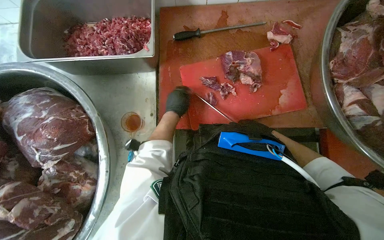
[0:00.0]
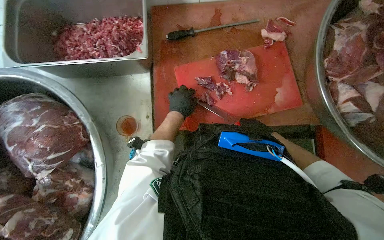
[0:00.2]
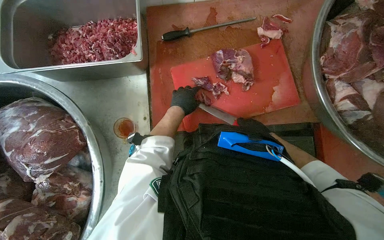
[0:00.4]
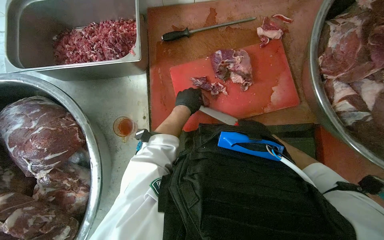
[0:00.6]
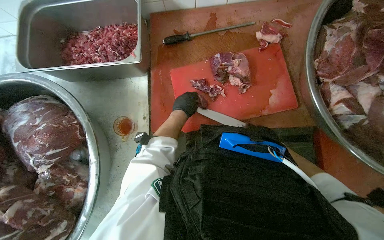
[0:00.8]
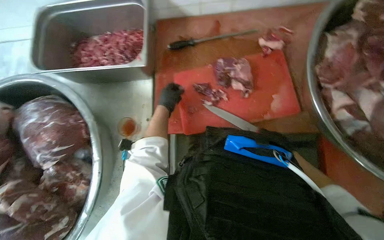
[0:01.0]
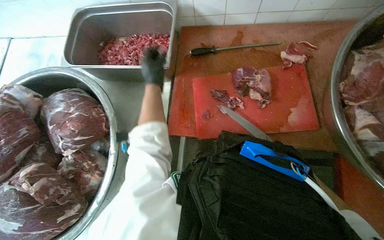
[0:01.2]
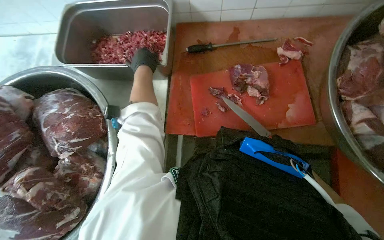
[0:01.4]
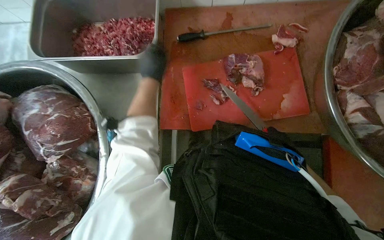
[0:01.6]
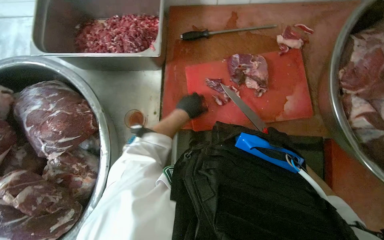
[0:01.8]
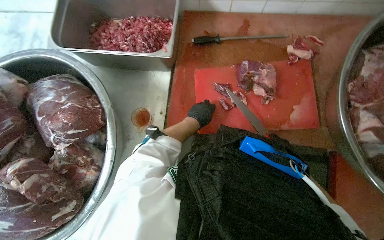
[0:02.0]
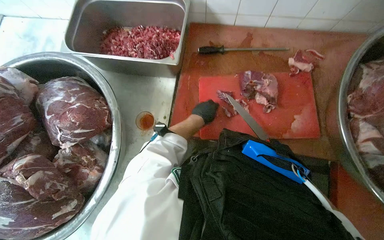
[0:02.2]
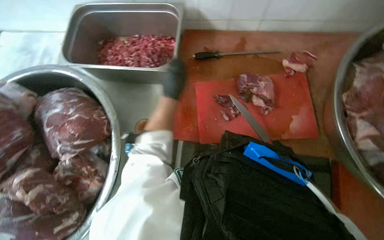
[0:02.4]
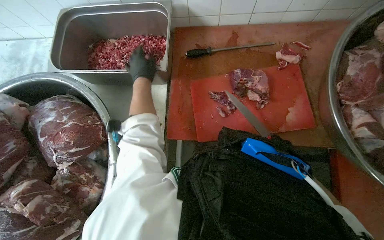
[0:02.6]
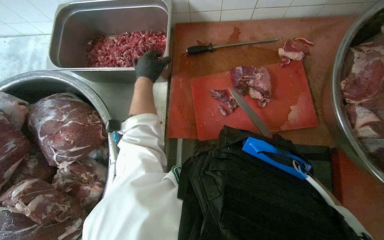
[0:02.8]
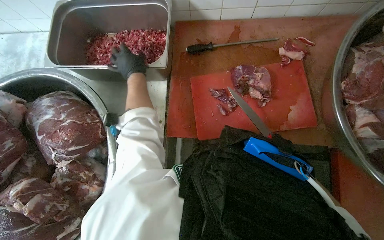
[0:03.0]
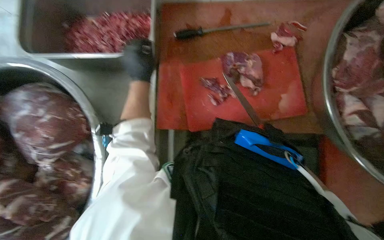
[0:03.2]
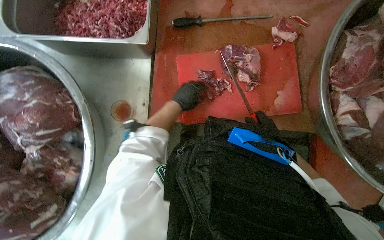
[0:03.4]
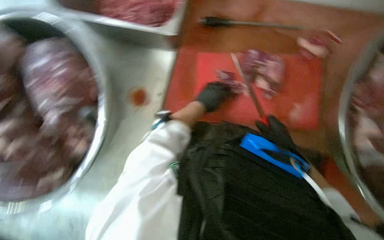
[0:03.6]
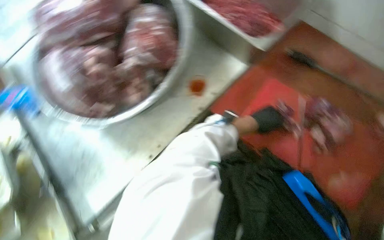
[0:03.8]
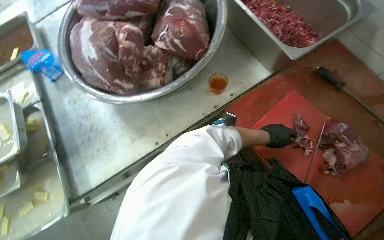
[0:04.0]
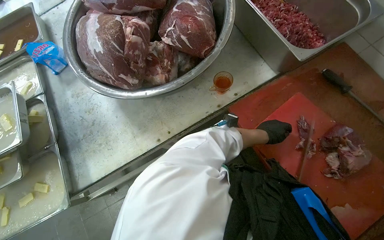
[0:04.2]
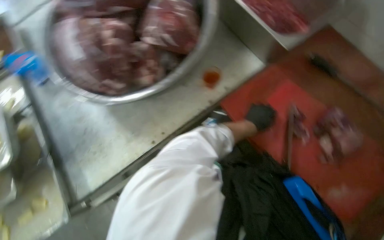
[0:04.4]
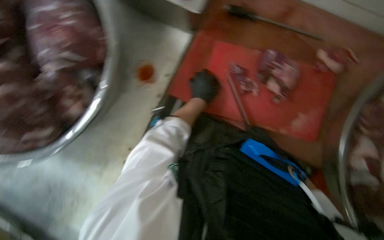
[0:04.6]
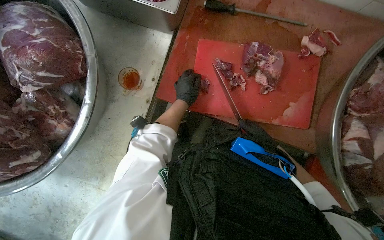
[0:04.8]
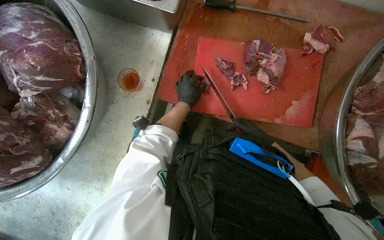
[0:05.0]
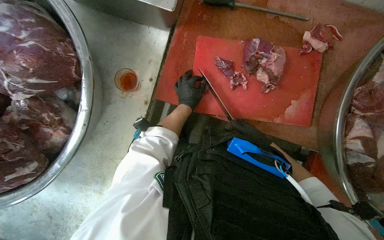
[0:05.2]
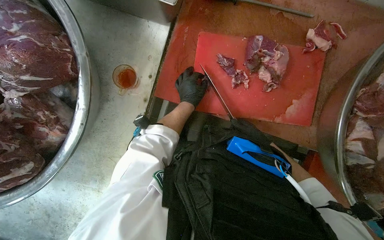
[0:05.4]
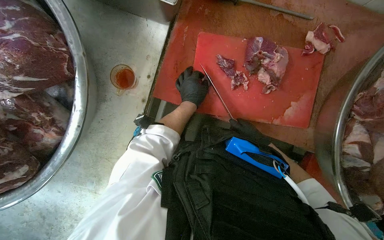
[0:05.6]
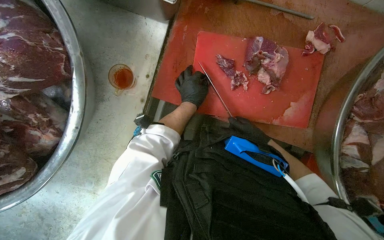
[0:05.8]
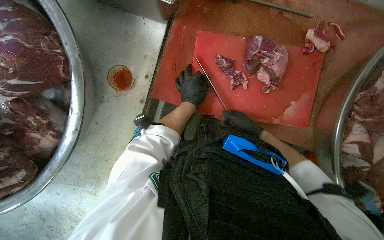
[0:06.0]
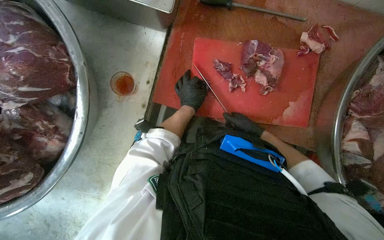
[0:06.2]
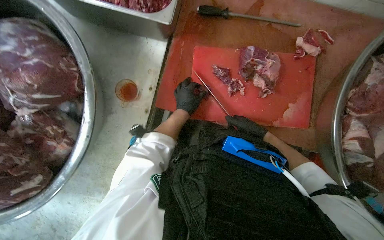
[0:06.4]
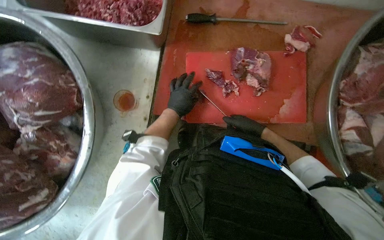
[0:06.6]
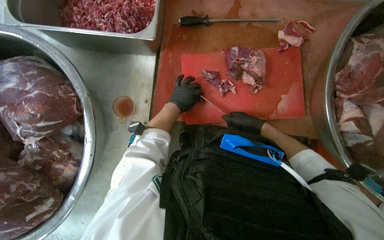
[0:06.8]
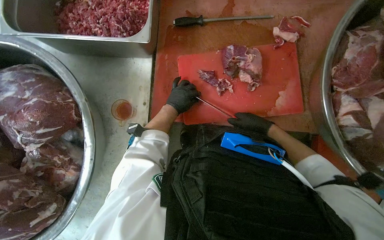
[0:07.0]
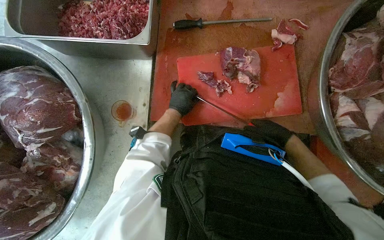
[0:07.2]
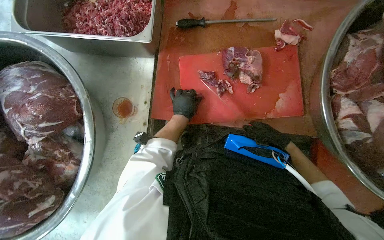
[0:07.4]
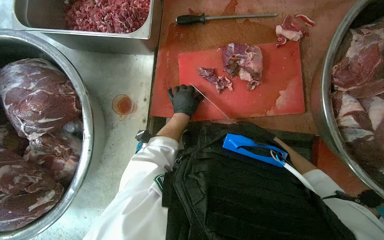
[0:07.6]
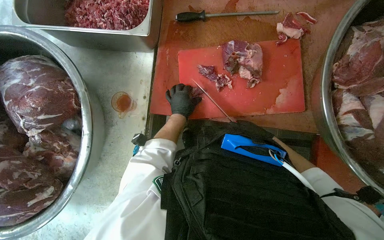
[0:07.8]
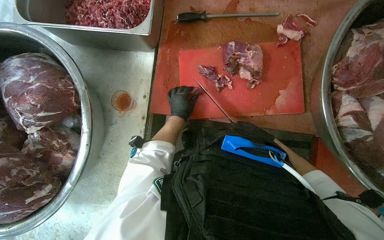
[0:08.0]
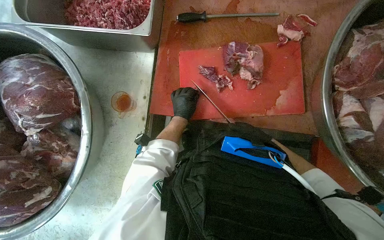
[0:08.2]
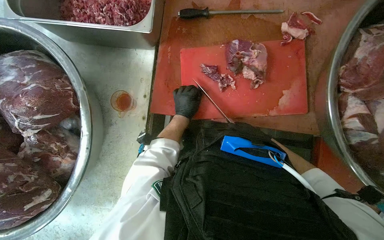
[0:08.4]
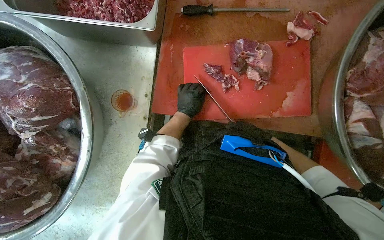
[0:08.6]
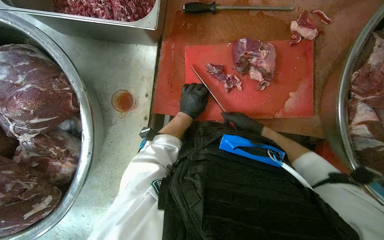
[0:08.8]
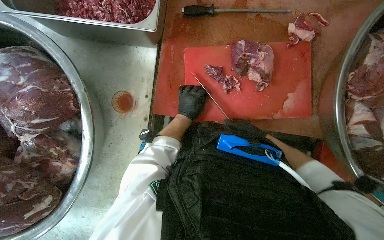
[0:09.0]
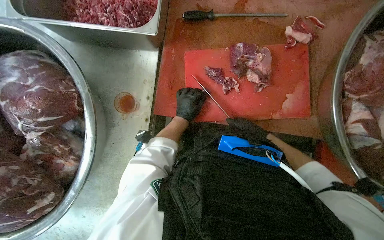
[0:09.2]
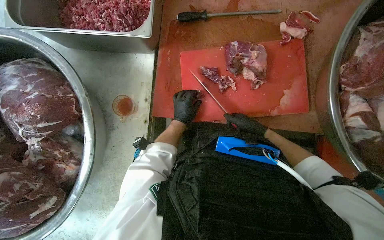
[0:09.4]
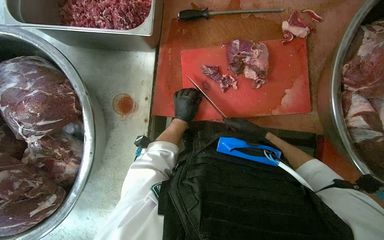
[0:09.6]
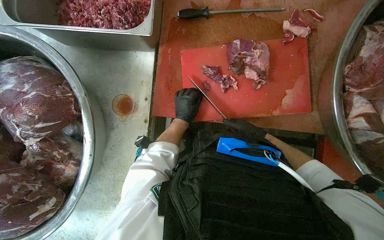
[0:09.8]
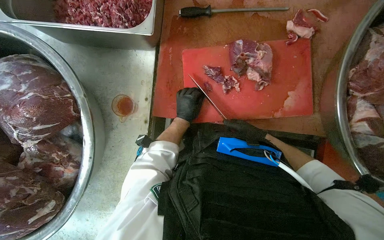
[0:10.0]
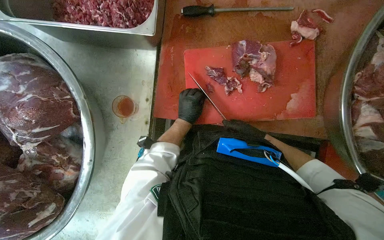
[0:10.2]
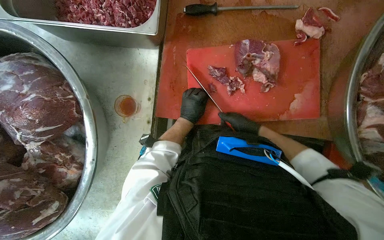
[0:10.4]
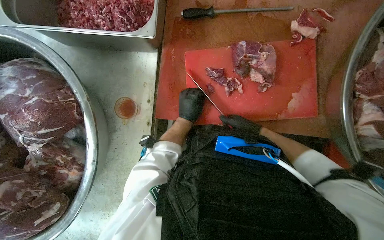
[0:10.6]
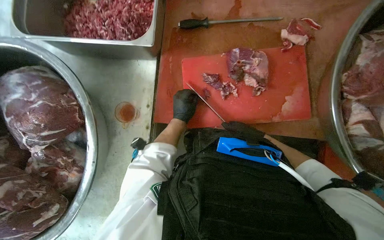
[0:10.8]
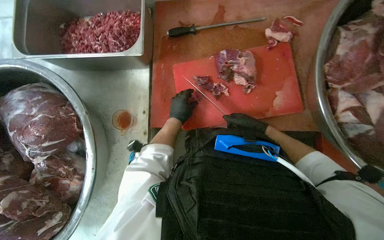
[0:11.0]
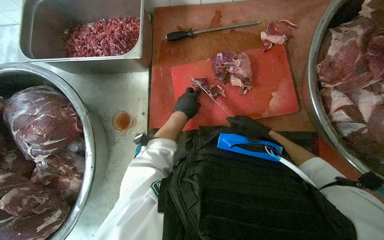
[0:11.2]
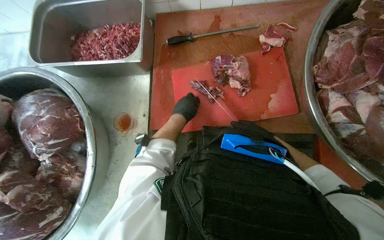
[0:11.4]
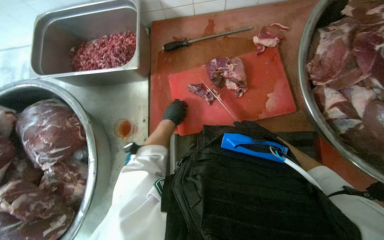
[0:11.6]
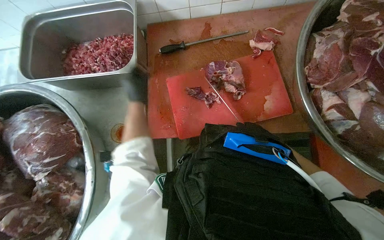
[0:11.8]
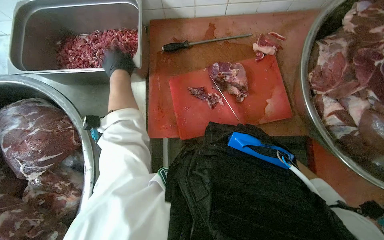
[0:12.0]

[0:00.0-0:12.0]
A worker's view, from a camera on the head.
Job: preparing food.
The whole recording: Cutting meat on board. The worker cuts large pieces of meat into smaller portions on a red cutting board.
0:00.0 to 0:01.6: The left hand moves nearer to the camera and up the picture, roughly 15 cm.
0:01.6 to 0:03.0: The left hand moves to the left, roughly 10 cm.
0:03.0 to 0:04.4: The scene turns approximately 50 degrees clockwise in the picture.
0:04.4 to 0:06.0: The wearer's head swings roughly 40 degrees to the right.
0:06.0 to 0:07.6: The right hand travels to the right by about 10 cm.
0:07.6 to 0:09.0: The right hand reaches about 15 cm farther from the camera, then returns.
0:09.0 to 0:10.4: The hands make small movements and keep their place.
0:10.4 to 0:12.0: The wearer's head swings some 30 degrees to the left. The view tips upward by some 15 degrees.

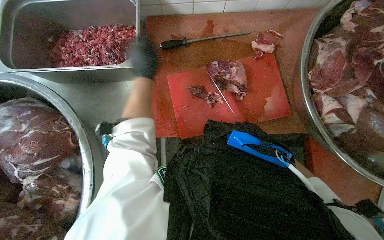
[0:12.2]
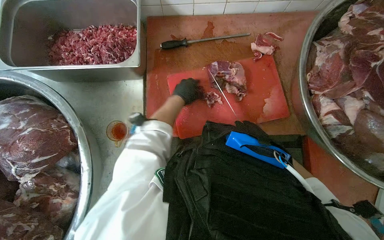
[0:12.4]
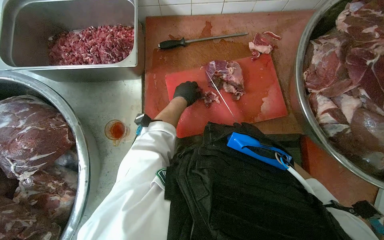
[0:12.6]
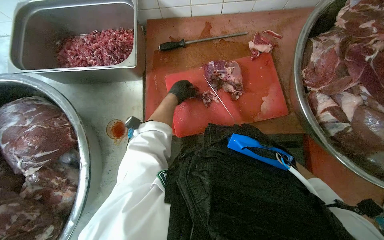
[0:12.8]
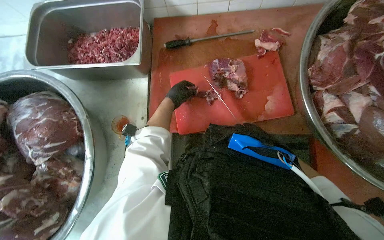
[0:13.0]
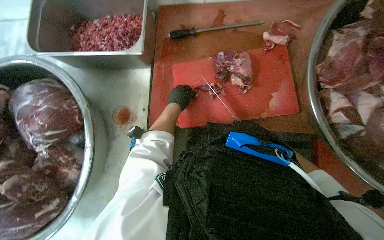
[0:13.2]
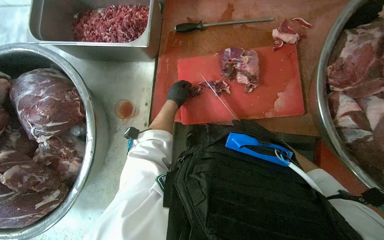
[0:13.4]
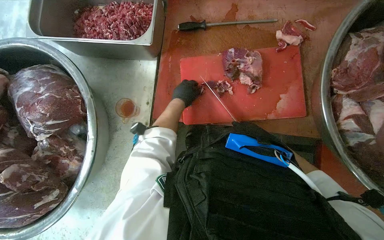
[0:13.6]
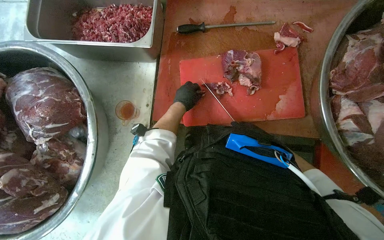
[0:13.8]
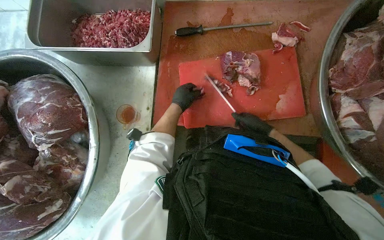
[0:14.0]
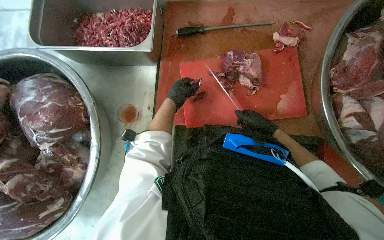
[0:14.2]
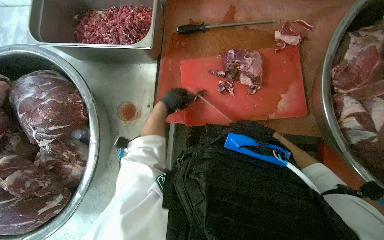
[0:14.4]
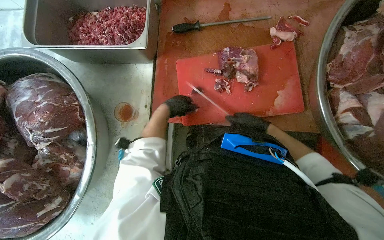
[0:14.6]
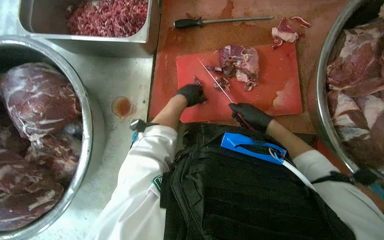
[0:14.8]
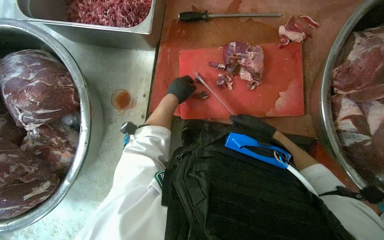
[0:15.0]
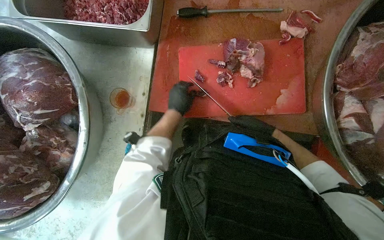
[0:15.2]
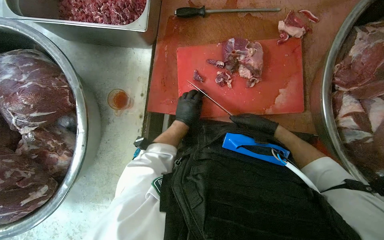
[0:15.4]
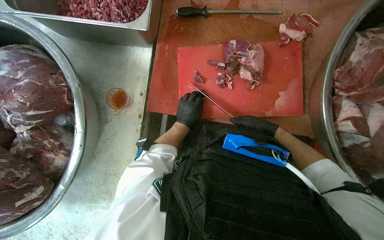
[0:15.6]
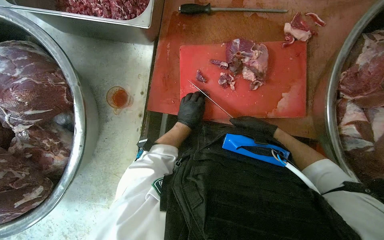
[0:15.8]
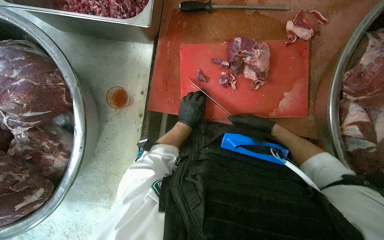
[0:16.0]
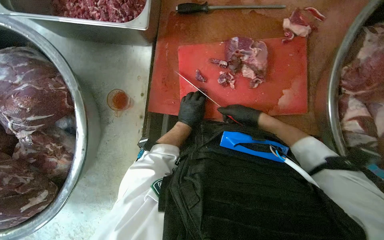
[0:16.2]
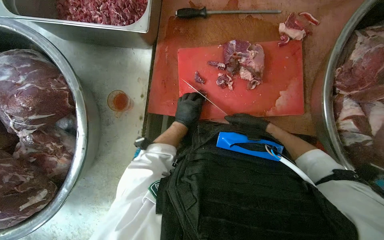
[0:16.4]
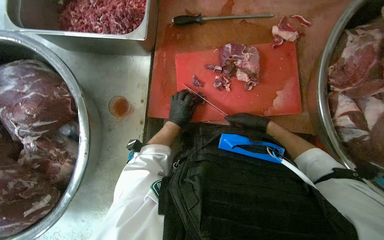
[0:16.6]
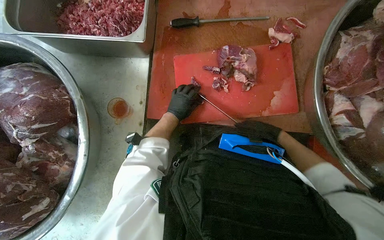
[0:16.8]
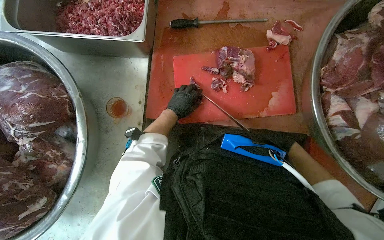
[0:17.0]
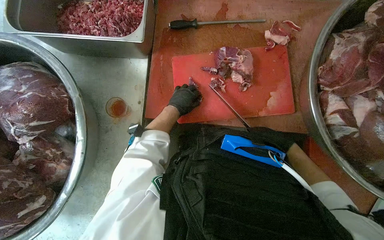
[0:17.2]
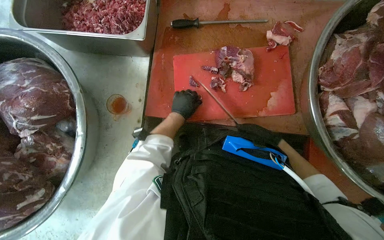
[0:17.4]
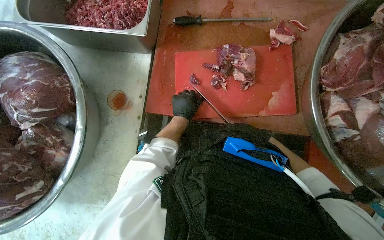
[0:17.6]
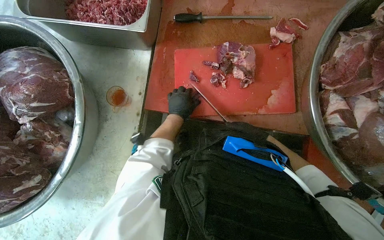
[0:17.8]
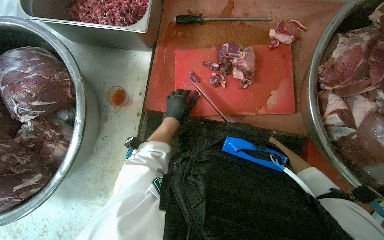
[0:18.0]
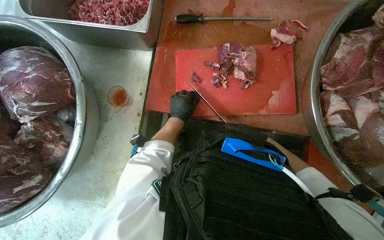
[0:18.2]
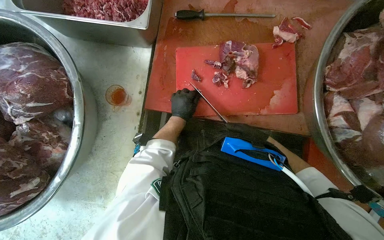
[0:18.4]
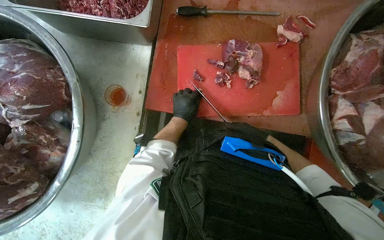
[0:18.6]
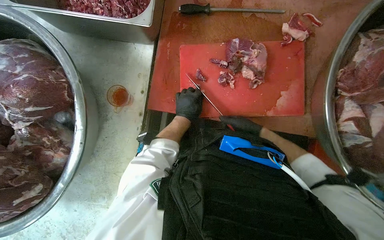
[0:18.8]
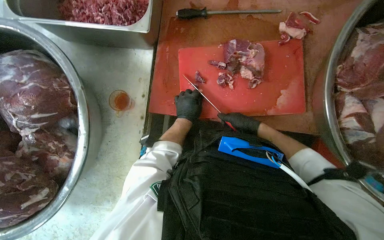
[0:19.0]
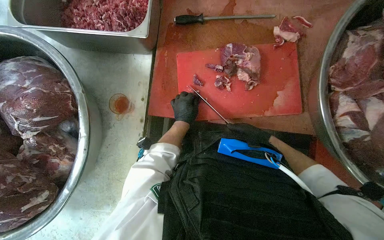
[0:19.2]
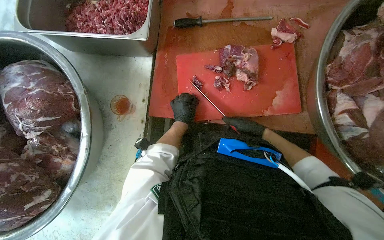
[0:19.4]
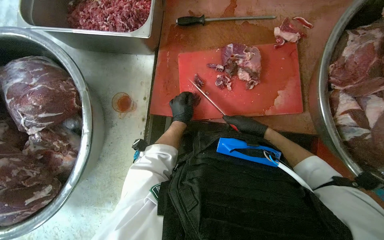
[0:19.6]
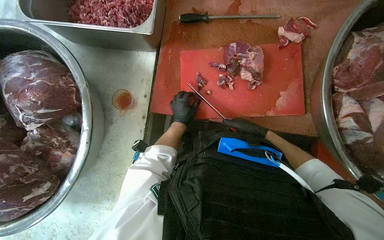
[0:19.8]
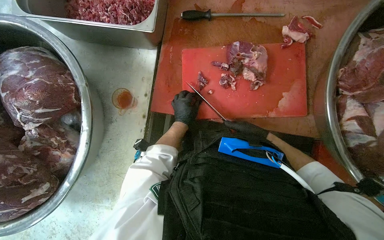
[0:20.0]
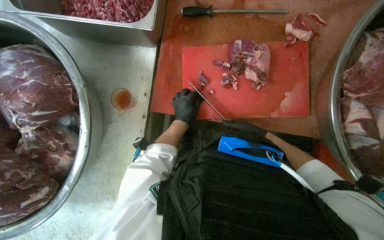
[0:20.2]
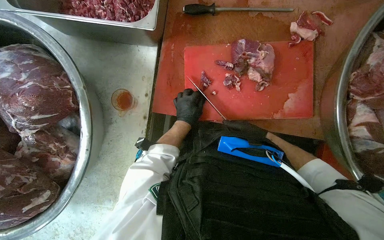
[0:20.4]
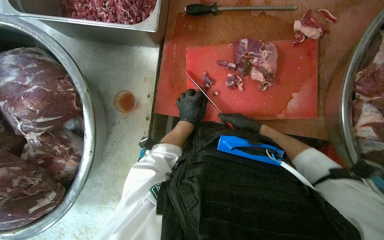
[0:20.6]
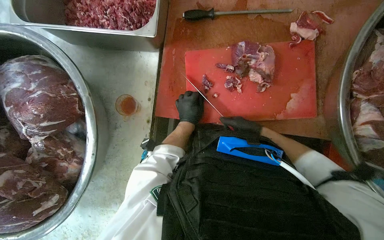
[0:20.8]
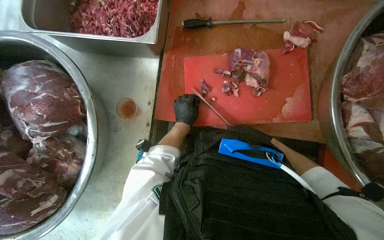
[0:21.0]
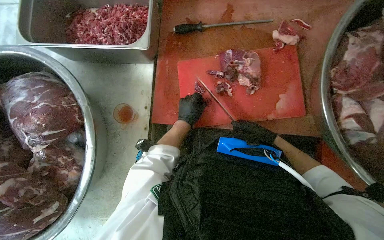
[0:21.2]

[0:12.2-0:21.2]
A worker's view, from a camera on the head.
Job: preparing food.
The whole recording: Cutting meat on board. The worker cuts large pieces of meat into smaller portions on a red cutting board.
0:12.2 to 0:13.8: The left hand is displaced down the picture and to the right by roughly 20 cm.
0:15.2 to 0:16.6: The left hand moves farther from the camera, about 10 cm.
0:19.8 to 0:21.2: The hands make small movements and keep their place.
